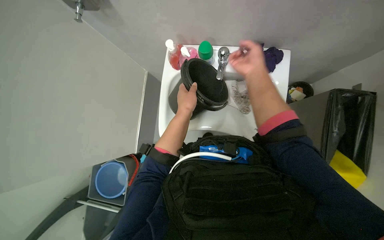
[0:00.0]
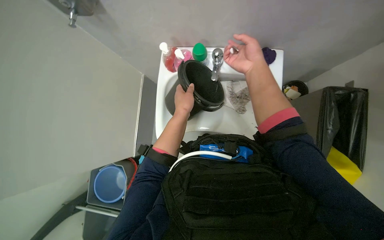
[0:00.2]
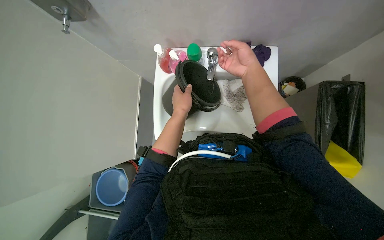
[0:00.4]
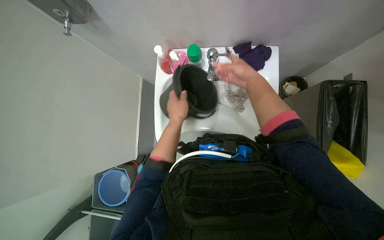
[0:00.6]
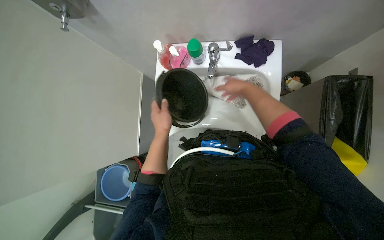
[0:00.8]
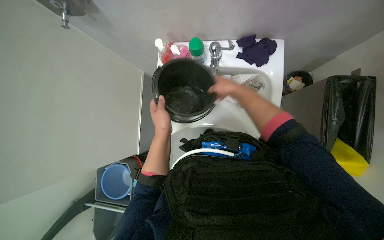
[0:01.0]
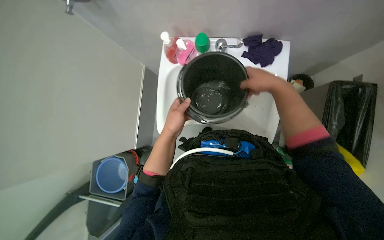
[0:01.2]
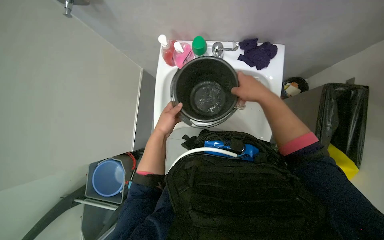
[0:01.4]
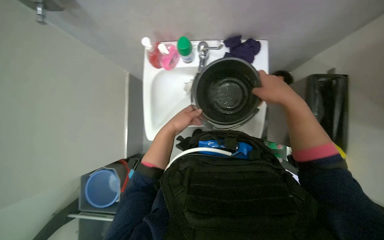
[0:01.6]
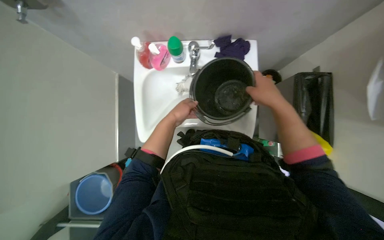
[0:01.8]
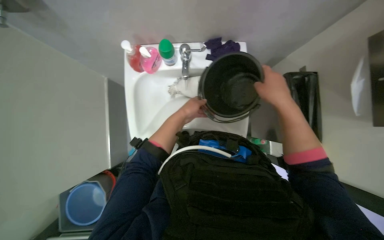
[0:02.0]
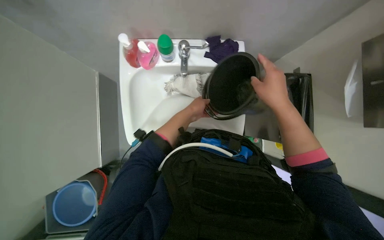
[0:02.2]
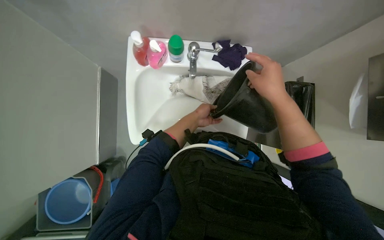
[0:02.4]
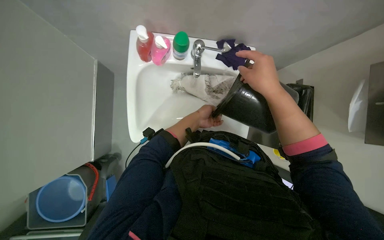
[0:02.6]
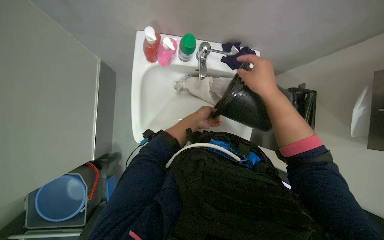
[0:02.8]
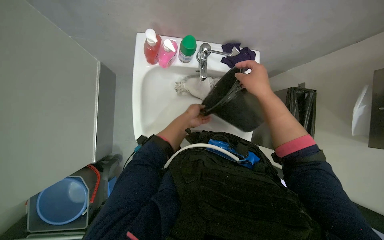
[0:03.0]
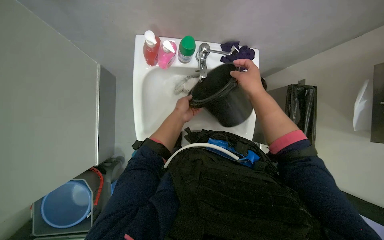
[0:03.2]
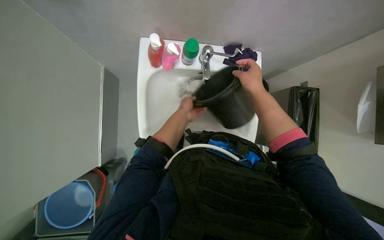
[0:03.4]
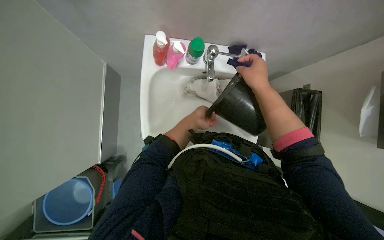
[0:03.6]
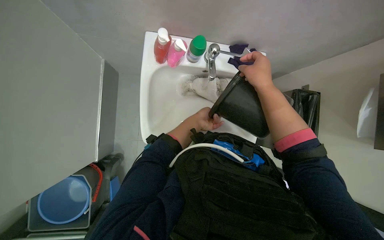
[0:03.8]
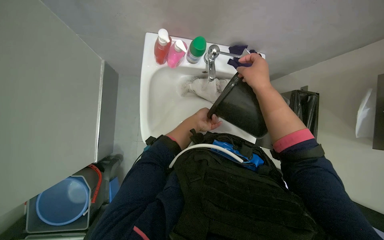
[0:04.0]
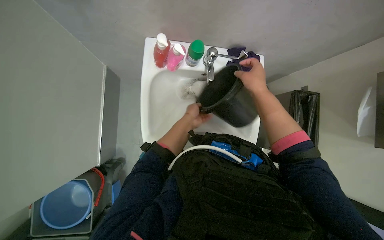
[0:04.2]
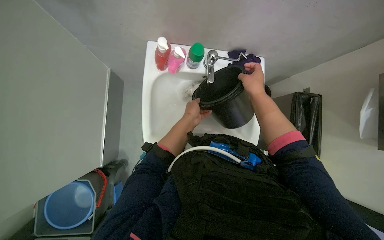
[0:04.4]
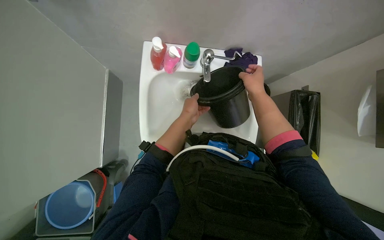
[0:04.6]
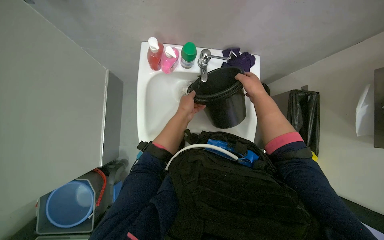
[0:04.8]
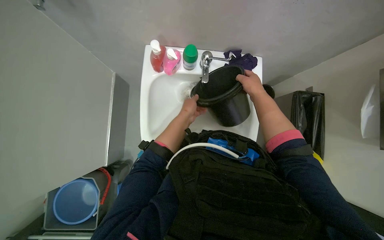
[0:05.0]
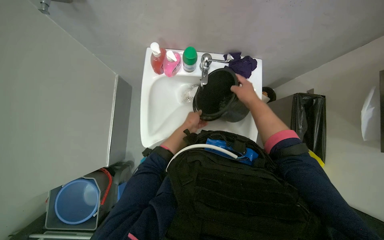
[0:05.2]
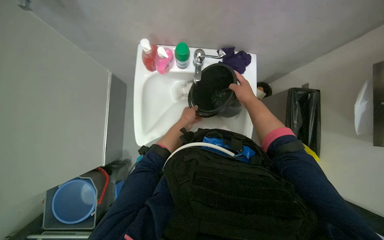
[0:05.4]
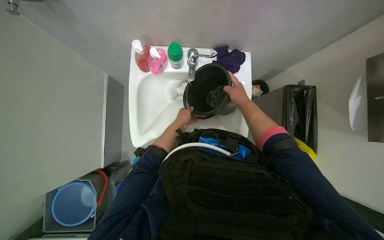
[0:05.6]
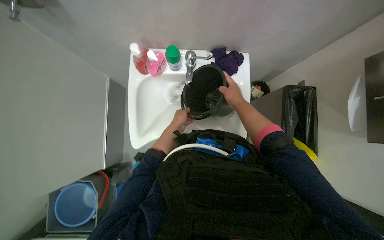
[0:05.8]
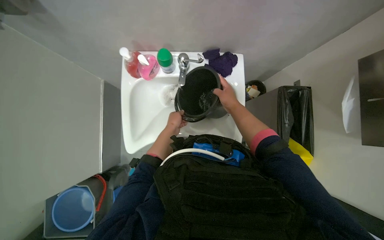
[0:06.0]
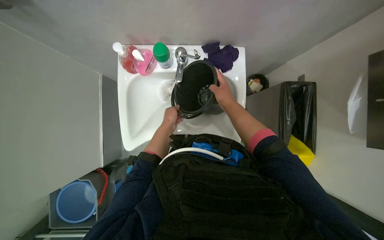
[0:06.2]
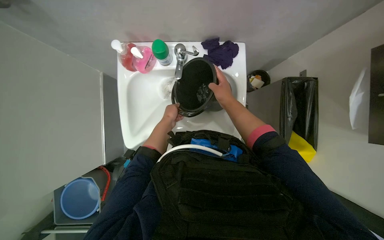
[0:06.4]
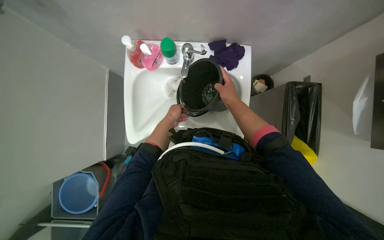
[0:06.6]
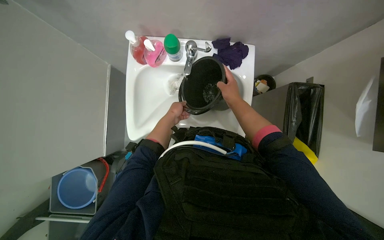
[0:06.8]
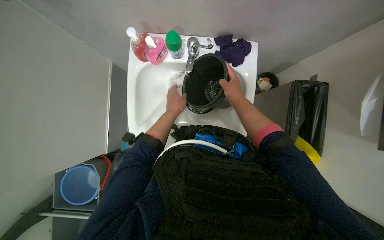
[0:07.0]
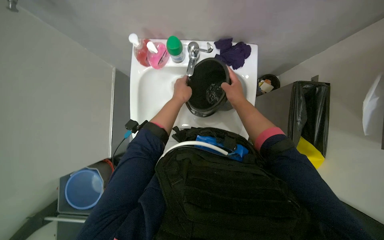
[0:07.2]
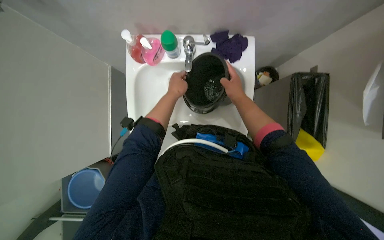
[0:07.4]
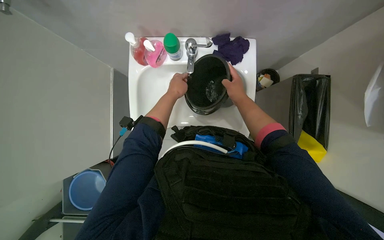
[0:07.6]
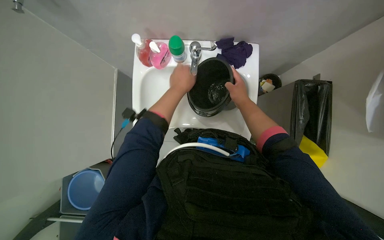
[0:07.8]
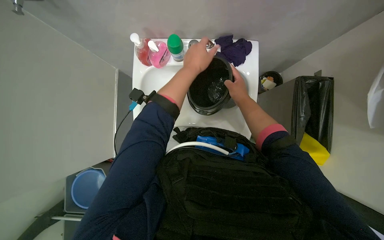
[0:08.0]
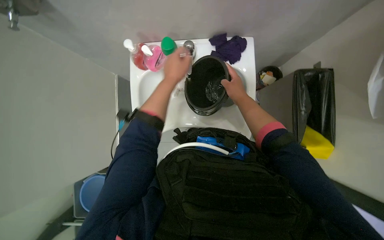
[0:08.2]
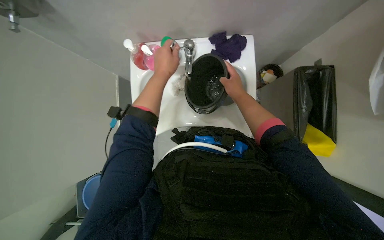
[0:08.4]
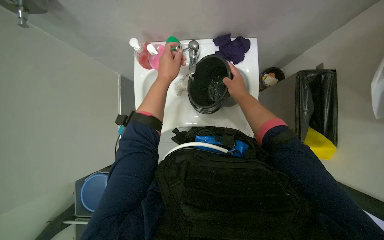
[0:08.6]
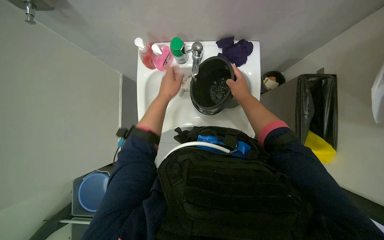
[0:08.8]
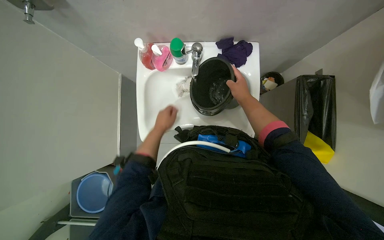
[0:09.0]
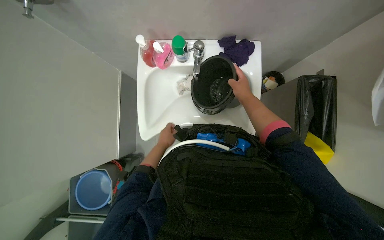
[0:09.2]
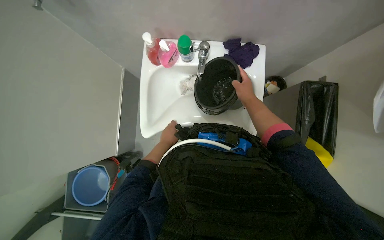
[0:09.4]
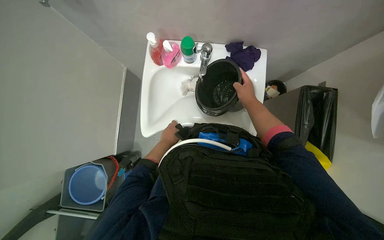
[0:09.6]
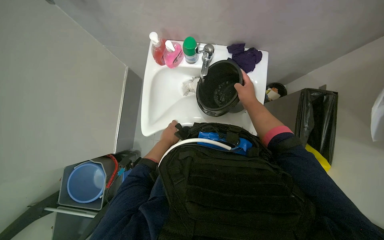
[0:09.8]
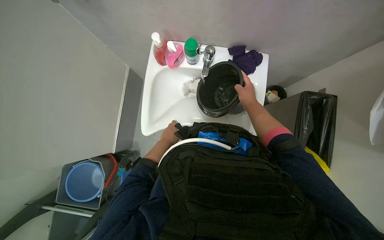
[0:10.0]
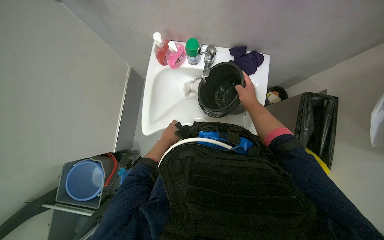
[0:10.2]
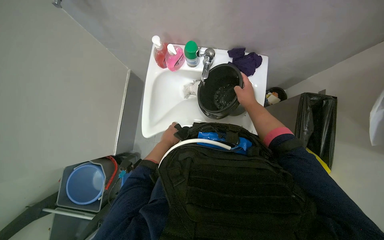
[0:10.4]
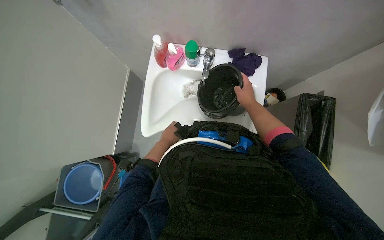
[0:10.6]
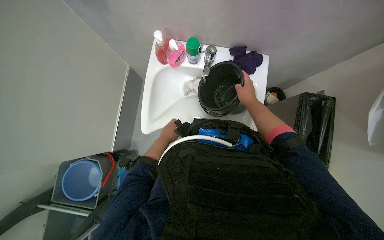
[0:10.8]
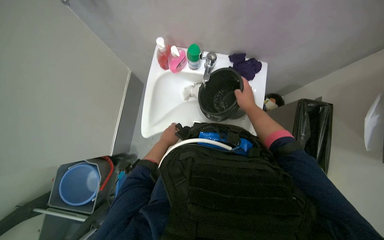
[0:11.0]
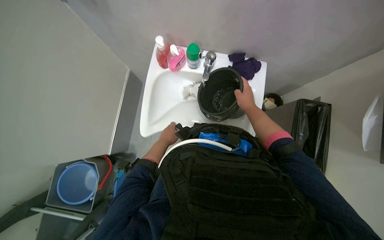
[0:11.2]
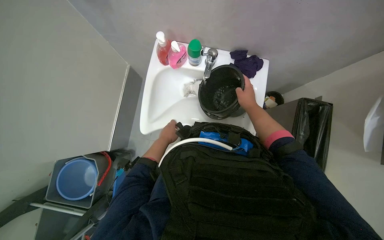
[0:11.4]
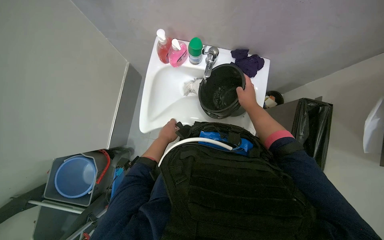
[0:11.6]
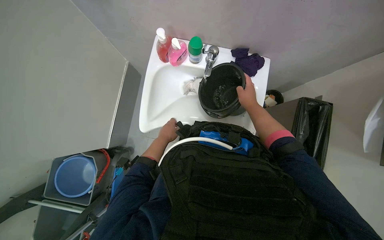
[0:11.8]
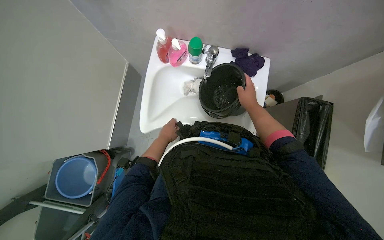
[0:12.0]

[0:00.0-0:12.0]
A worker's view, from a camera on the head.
Job: preparing cleaning supplies.
The whole recording: Filling bucket with water. The worker fills a small black bucket with water from the sink.
0:00.0 to 0:01.6: The right hand moves to the right and down the picture, some 15 cm, and goes farther from the camera and returns, roughly 10 cm each way.
0:01.6 to 0:03.0: The left hand travels farther from the camera by roughly 10 cm.
0:03.0 to 0:06.0: The hands are busy where they are.
0:06.0 to 0:07.6: The left hand is displaced nearer to the camera by some 10 cm.
0:07.6 to 0:09.0: The left hand heads down the picture, covering about 10 cm.
0:09.0 to 0:12.0: The hands are busy where they are.

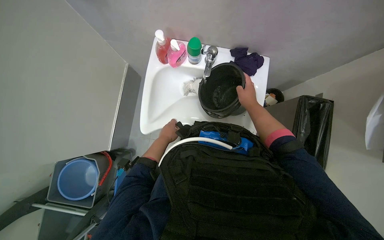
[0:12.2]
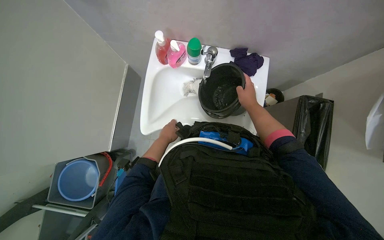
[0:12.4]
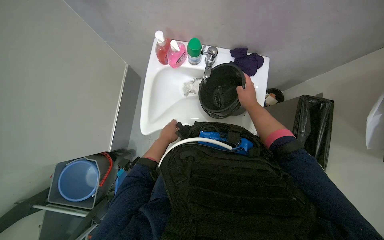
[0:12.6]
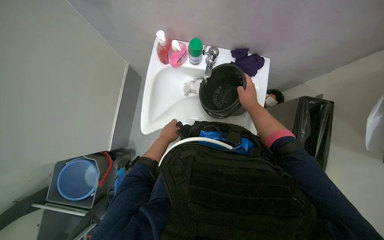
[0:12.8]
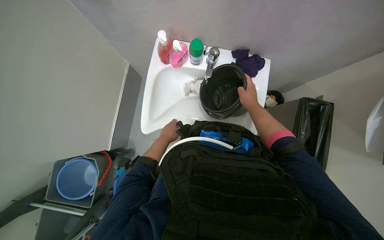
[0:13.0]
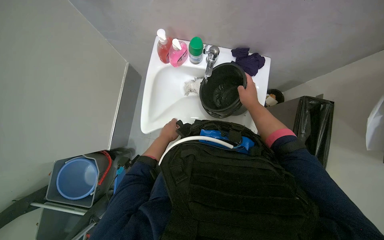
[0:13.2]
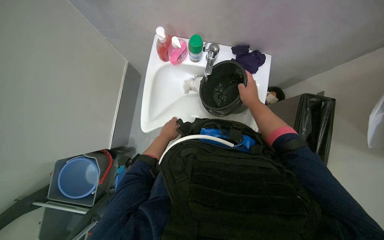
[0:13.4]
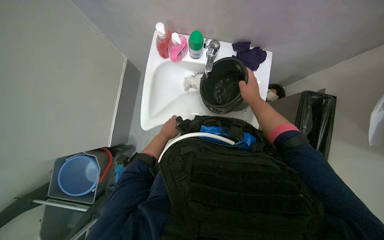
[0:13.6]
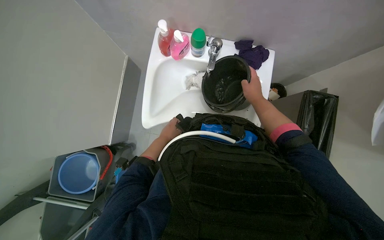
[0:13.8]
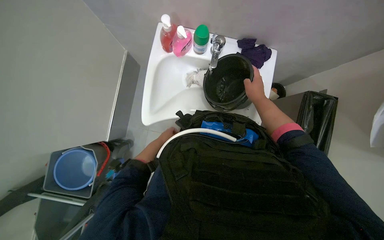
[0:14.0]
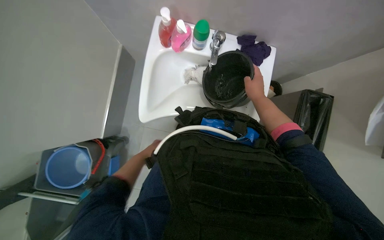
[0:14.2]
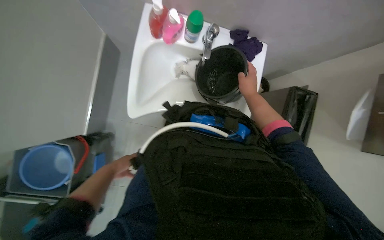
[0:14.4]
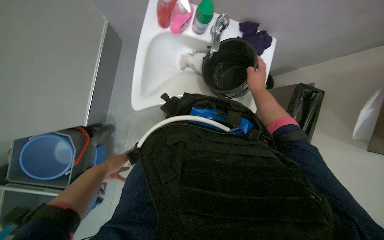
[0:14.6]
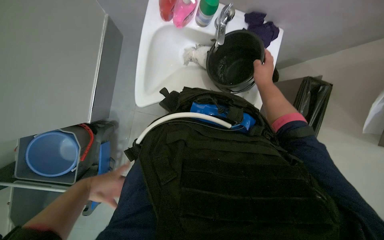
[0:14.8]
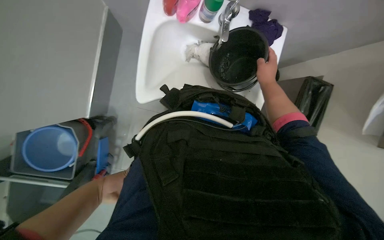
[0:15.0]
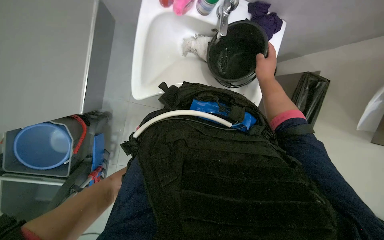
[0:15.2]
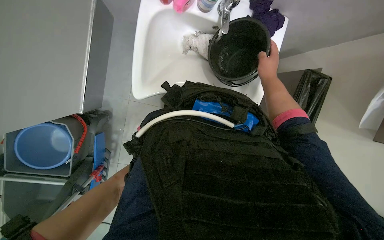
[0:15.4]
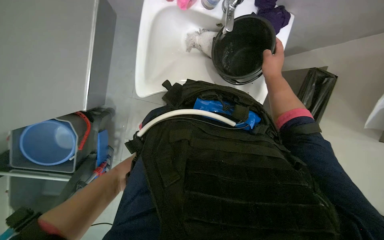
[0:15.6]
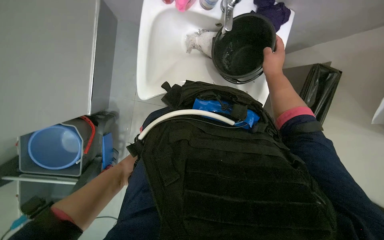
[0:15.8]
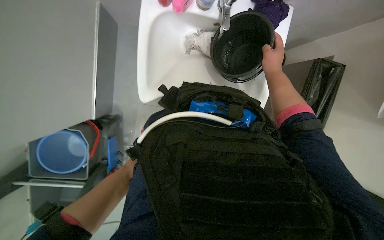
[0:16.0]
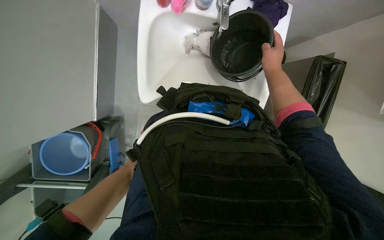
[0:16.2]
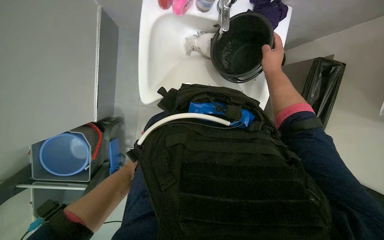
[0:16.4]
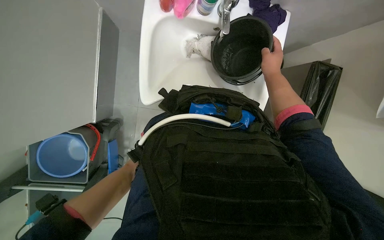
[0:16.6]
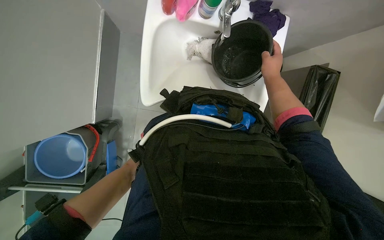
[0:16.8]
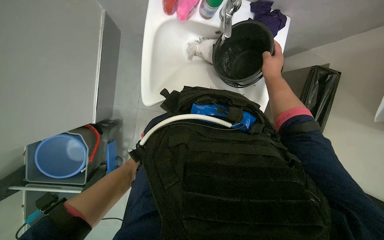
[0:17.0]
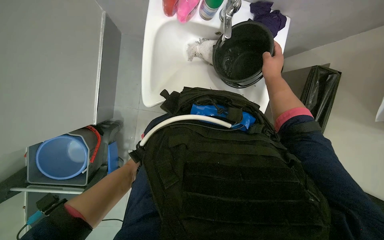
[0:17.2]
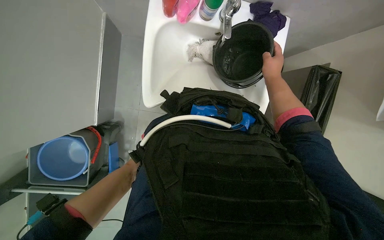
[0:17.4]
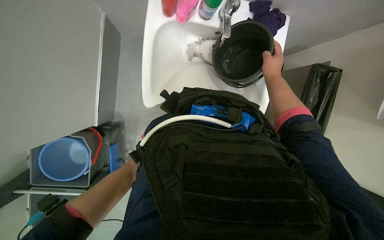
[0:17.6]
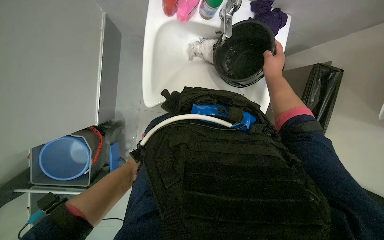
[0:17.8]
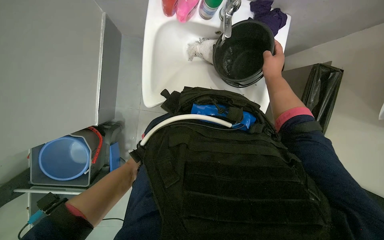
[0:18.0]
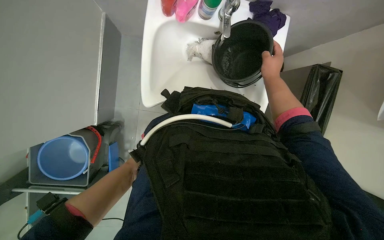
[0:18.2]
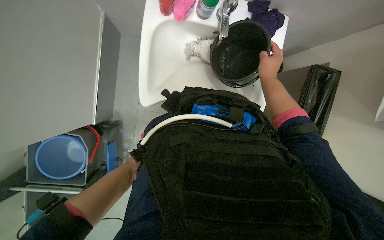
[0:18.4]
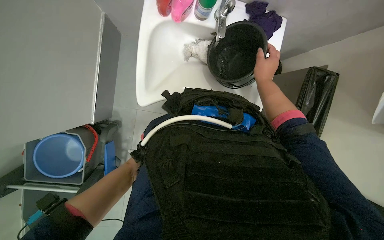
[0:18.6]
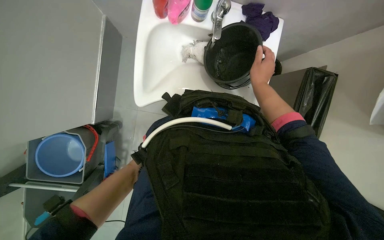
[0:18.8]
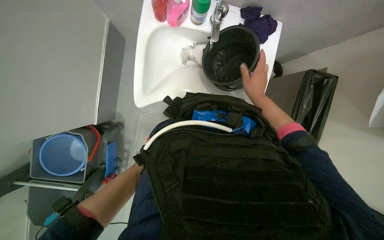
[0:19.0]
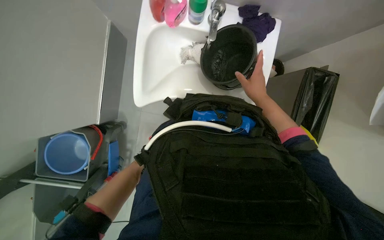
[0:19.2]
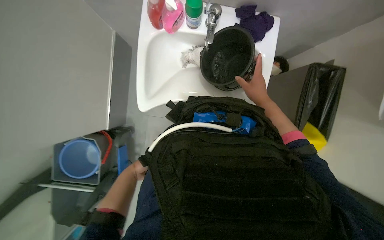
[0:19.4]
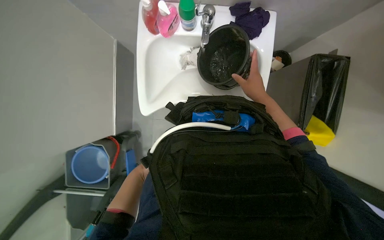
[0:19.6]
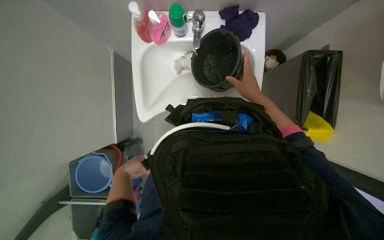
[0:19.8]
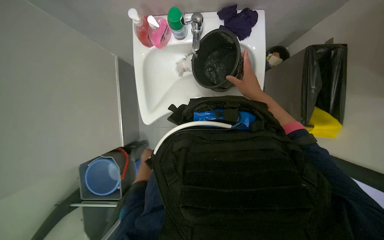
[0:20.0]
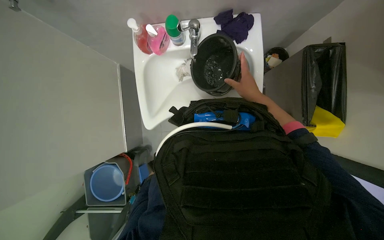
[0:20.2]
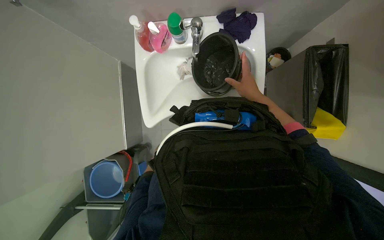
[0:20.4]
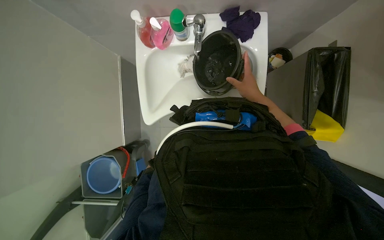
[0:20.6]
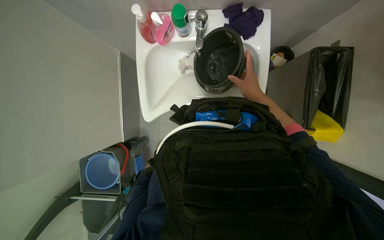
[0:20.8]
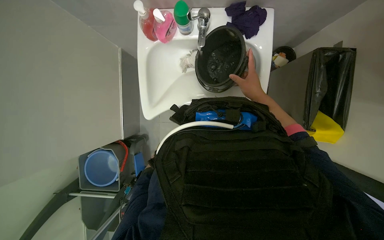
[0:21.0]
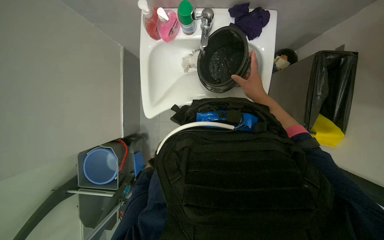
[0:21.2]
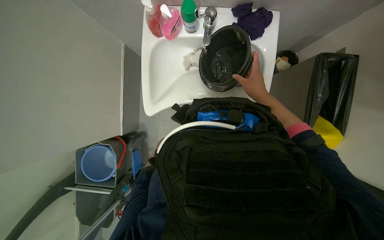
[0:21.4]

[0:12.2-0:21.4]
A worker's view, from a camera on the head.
Job: preparing cleaning supplies.
The whole recording: Filling bucket with water. The worker fills a small black bucket with water from the sink.
0:12.2 to 0:13.8: The hands make small movements and keep their place.
0:13.8 to 0:15.2: The left hand is displaced down the picture and nearer to the camera by approximately 30 cm.
